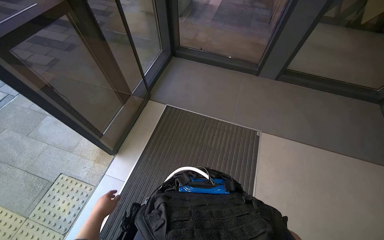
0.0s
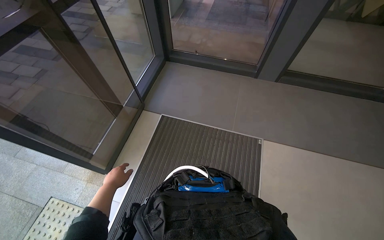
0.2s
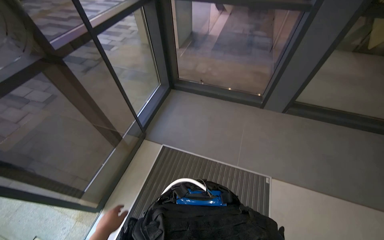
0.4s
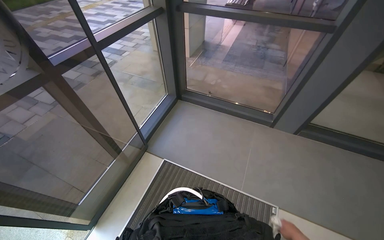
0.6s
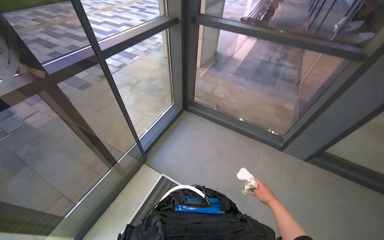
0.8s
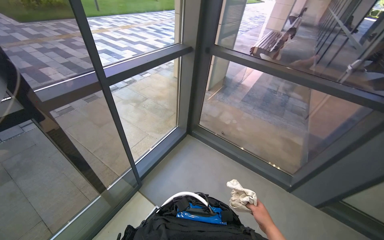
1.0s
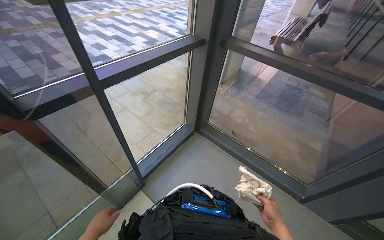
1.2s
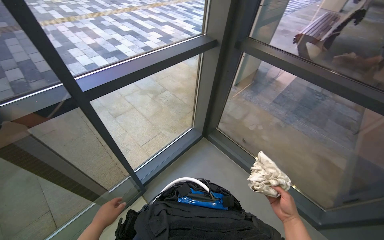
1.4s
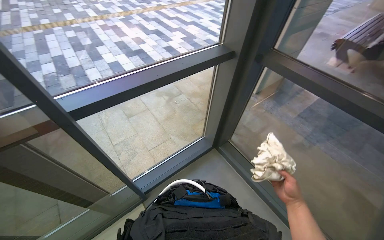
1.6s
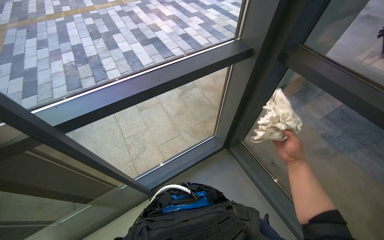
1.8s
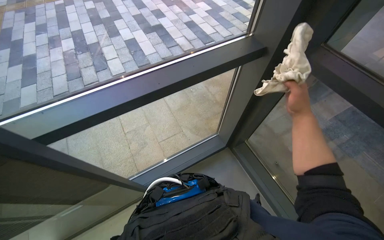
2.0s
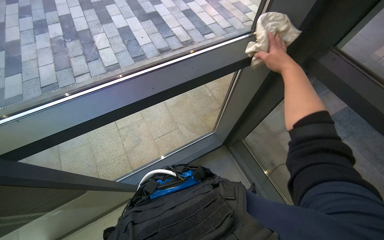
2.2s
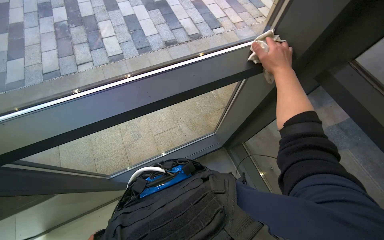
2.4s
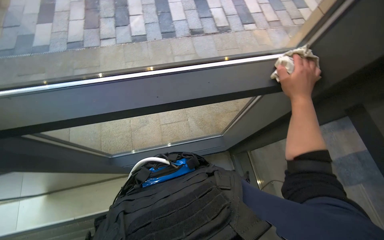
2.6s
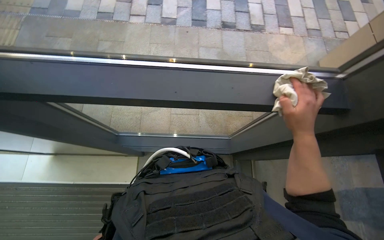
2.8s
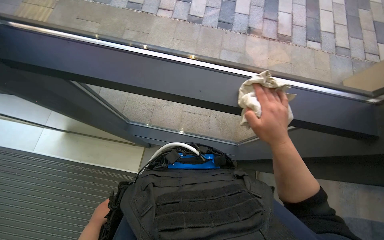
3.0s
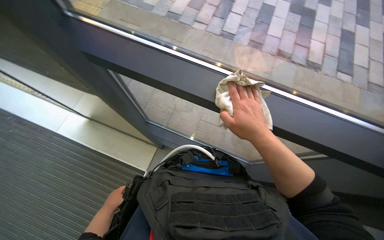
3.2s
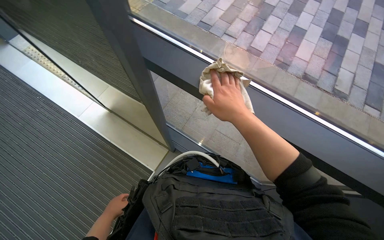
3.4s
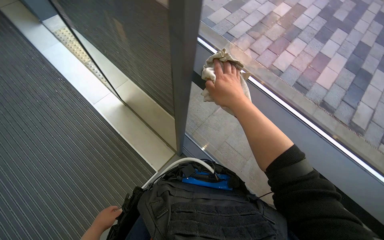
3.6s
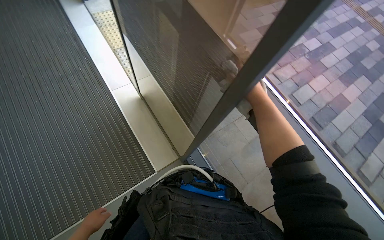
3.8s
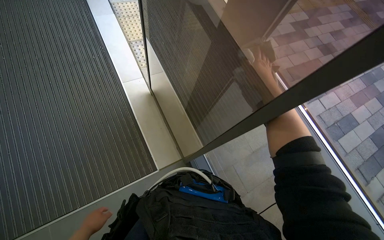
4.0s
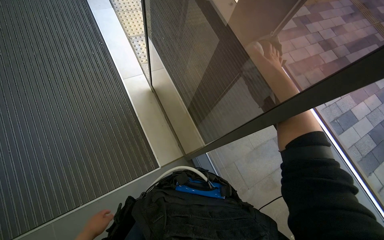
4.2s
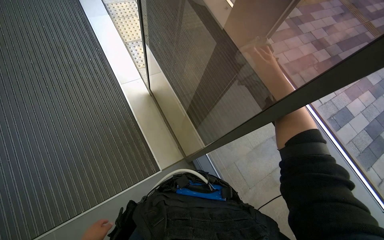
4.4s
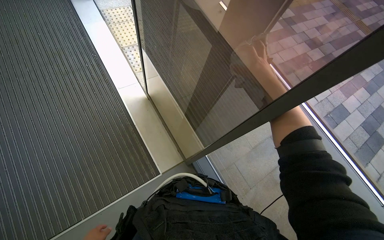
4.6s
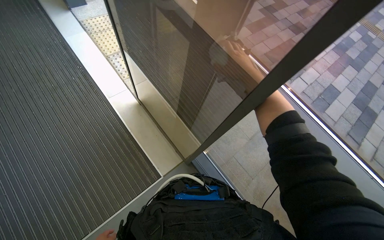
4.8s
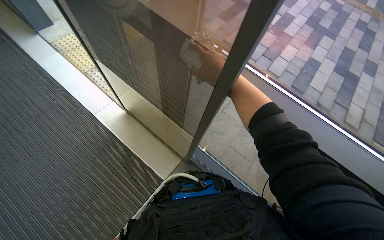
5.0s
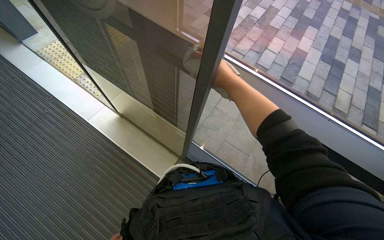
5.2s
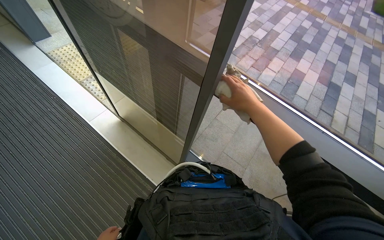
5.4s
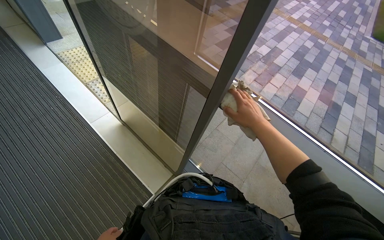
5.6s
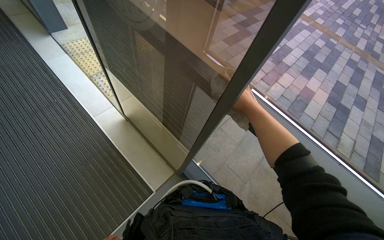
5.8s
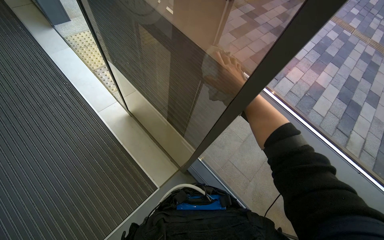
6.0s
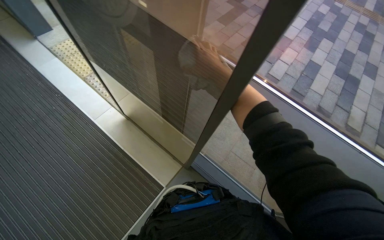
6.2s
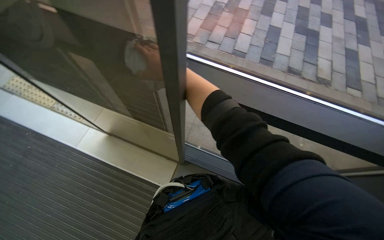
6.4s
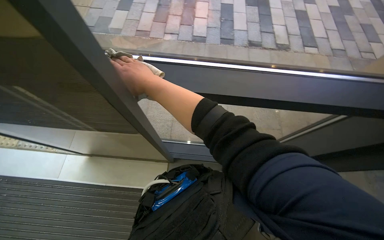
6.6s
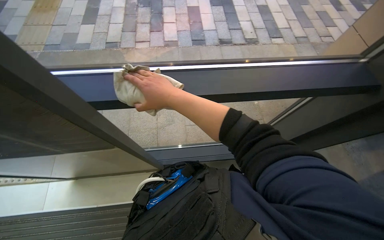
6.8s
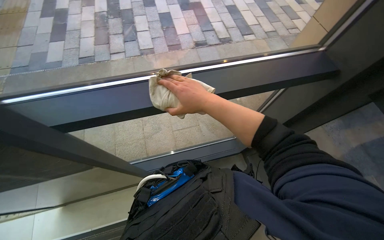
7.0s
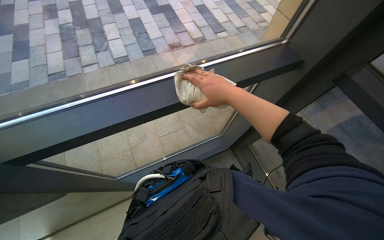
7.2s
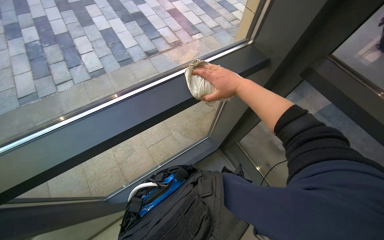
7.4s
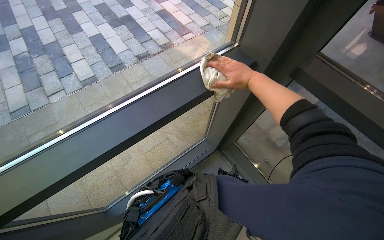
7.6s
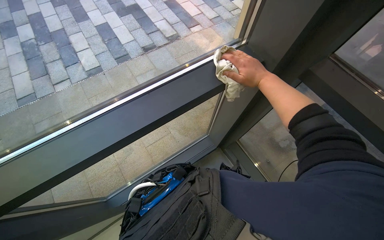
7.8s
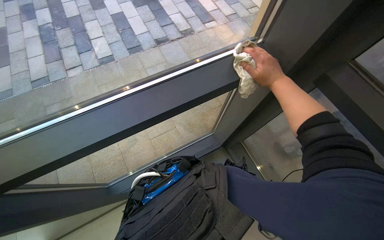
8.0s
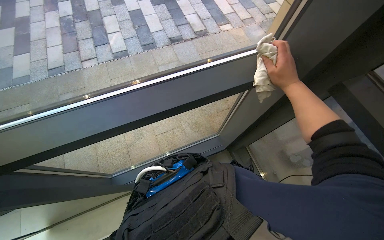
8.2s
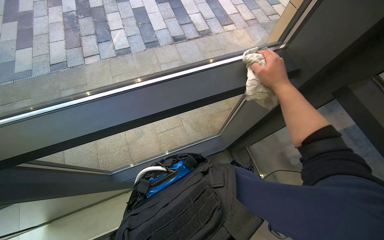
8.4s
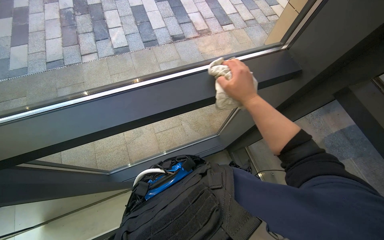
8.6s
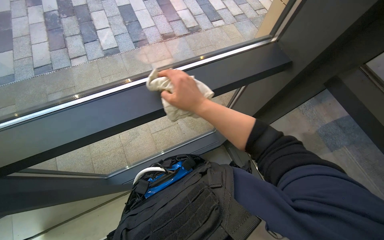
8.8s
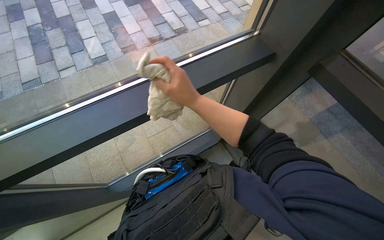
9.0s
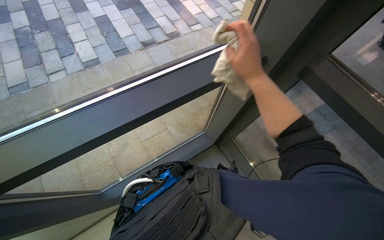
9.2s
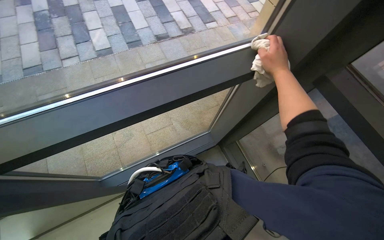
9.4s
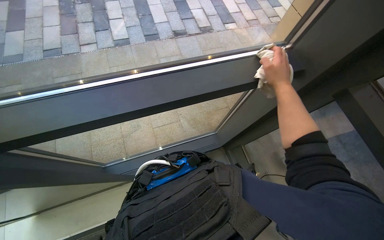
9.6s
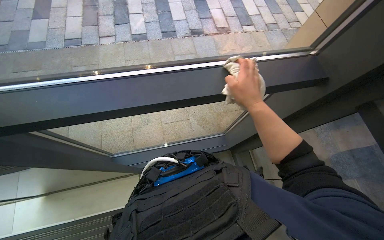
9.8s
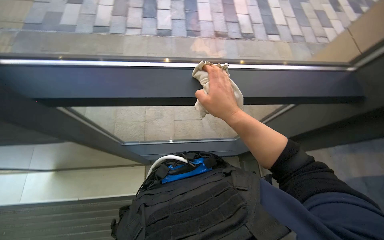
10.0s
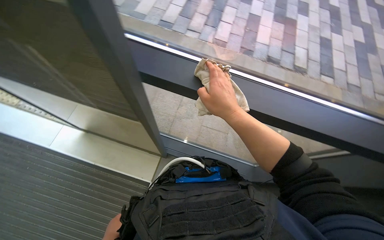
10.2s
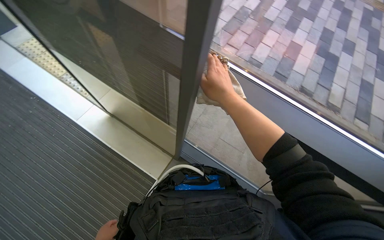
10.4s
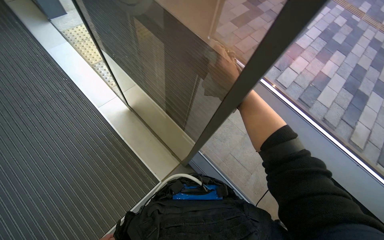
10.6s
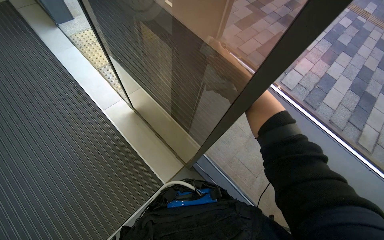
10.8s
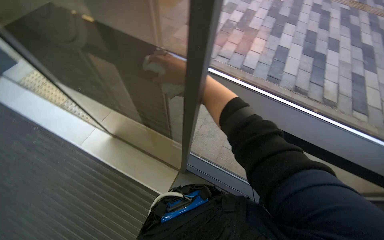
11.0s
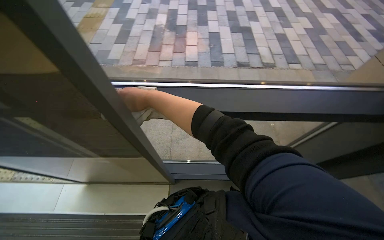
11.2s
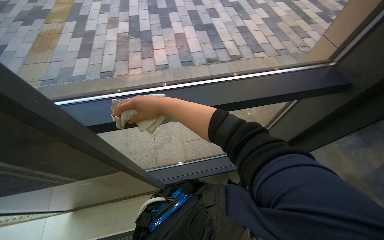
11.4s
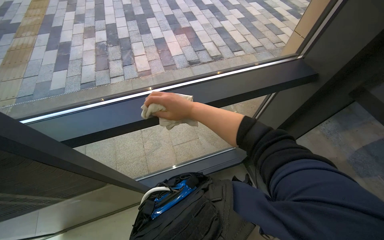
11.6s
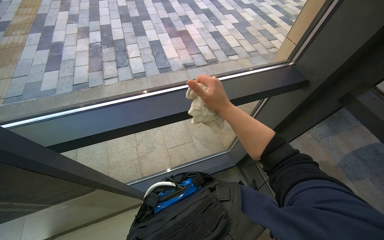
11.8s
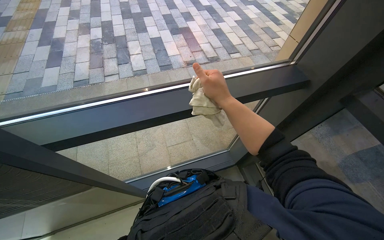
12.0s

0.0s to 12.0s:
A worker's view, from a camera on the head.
Job: cleaning windows.
The whole recording: Cleaning window frame. The worker dips a cloth into a bucket and wipes the window frame.
0.0s to 1.6s: The camera is carried some 1.5 m. The wearer looks about 35 degrees further to the left.
1.6s to 3.0s: The wearer looks some 45 degrees further to the left. The view tips downward by roughly 20 degrees.
3.0s to 4.4s: Everything in view rotates about 50 degrees clockwise.
6.0s to 7.6s: The head turns to the right by about 85 degrees.
7.6s to 9.0s: The right hand is displaced to the left by some 25 cm.
9.0s to 10.4s: The head rotates some 65 degrees to the left.
10.4s to 12.0s: The head turns to the right by some 50 degrees.

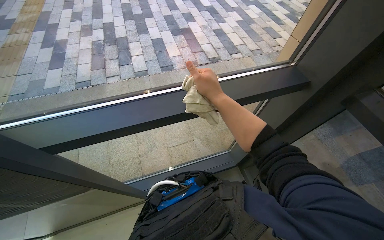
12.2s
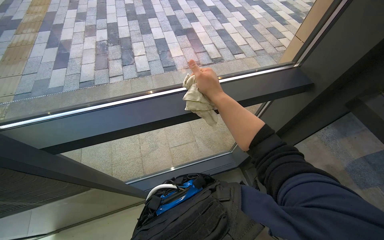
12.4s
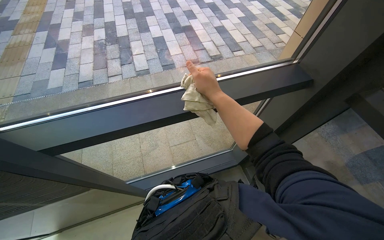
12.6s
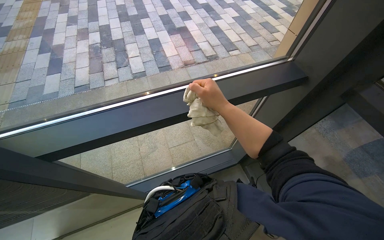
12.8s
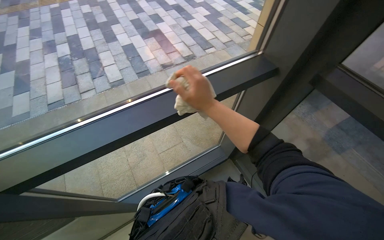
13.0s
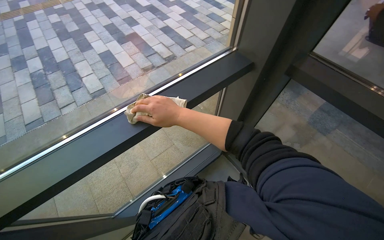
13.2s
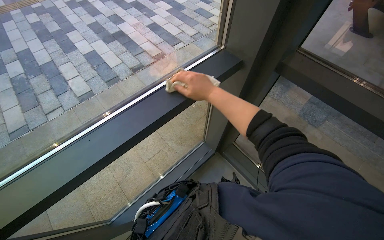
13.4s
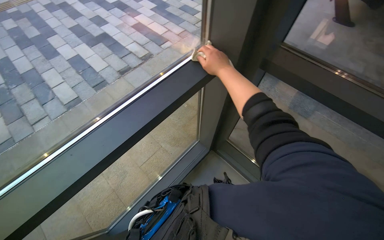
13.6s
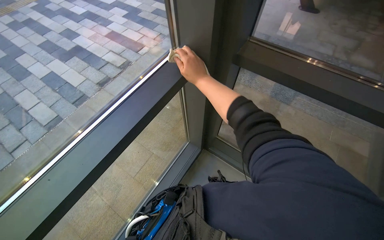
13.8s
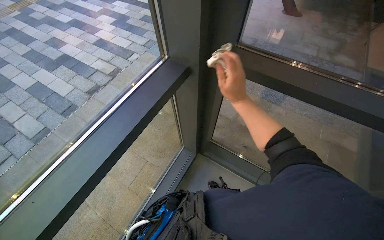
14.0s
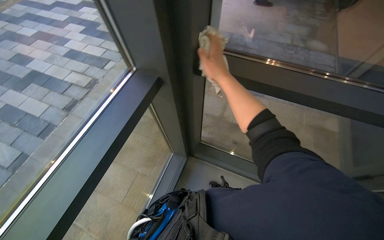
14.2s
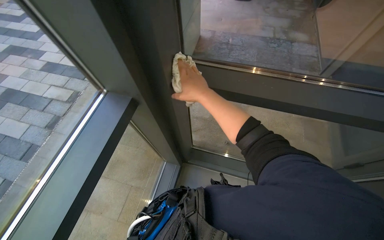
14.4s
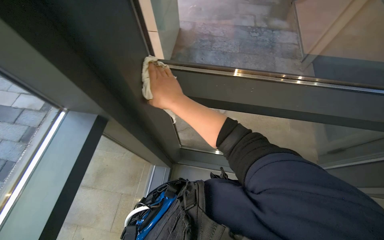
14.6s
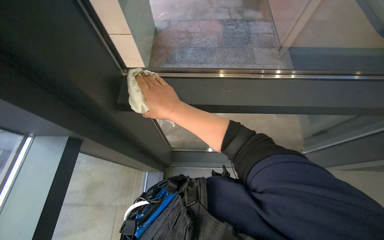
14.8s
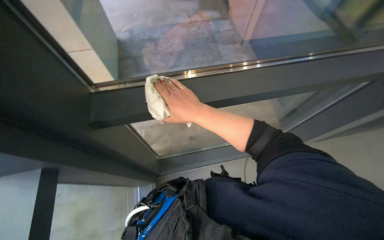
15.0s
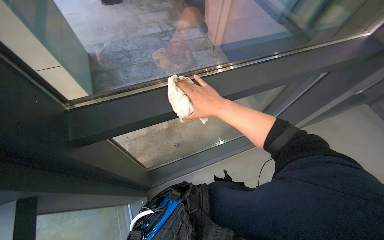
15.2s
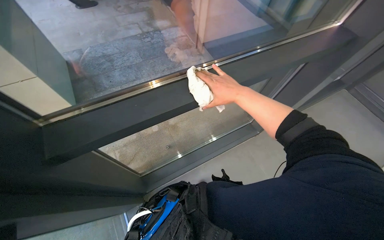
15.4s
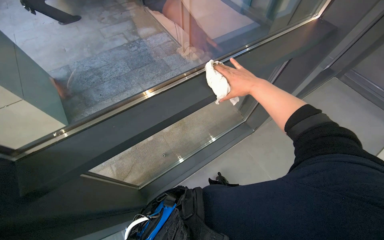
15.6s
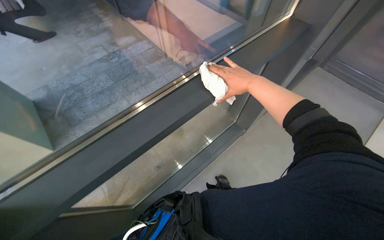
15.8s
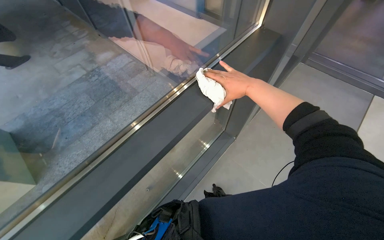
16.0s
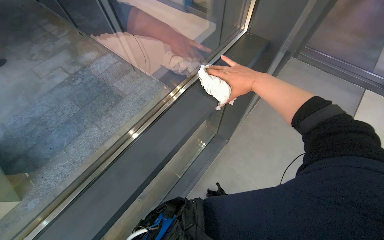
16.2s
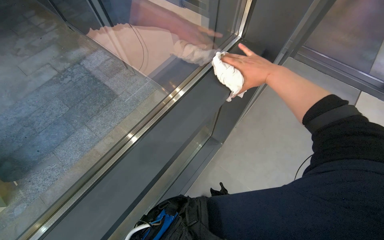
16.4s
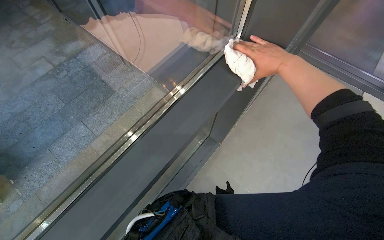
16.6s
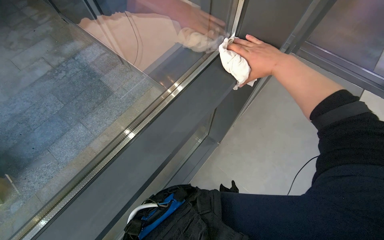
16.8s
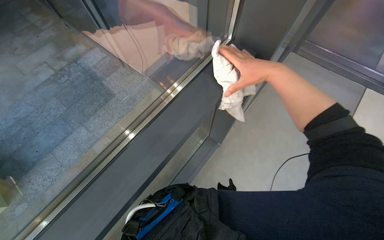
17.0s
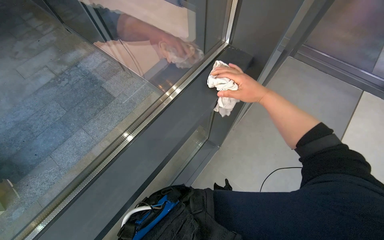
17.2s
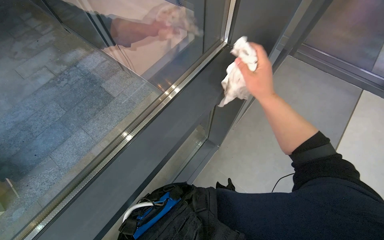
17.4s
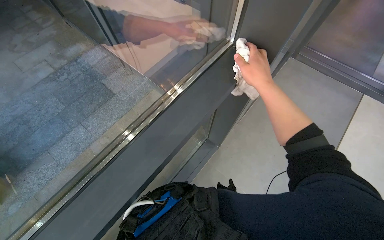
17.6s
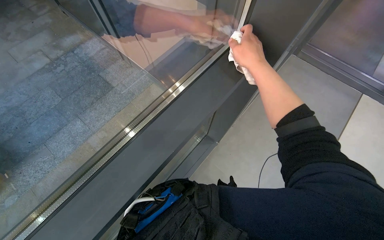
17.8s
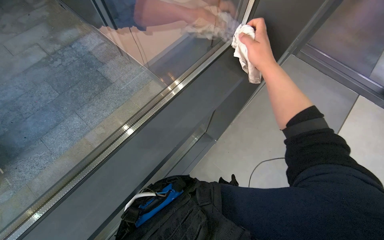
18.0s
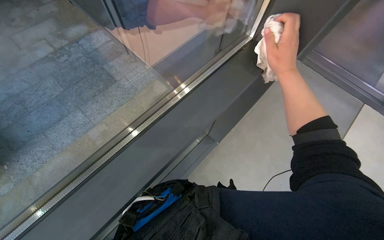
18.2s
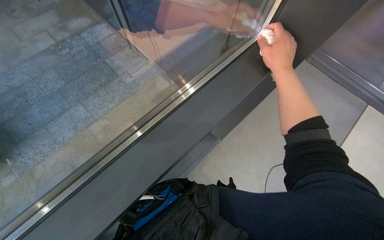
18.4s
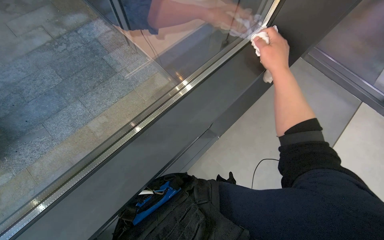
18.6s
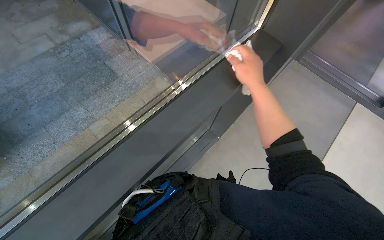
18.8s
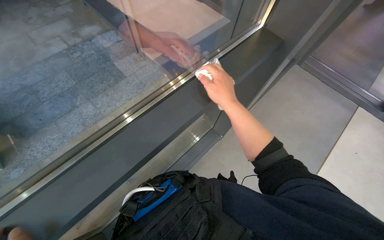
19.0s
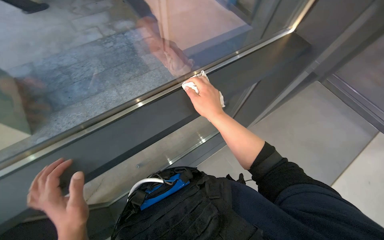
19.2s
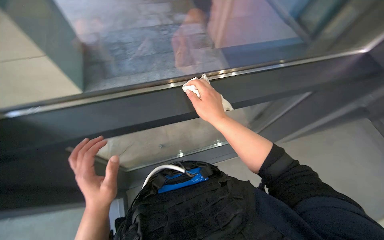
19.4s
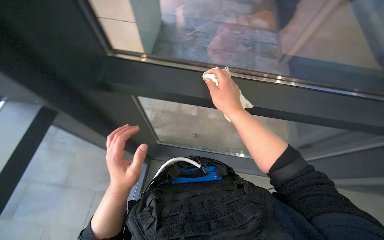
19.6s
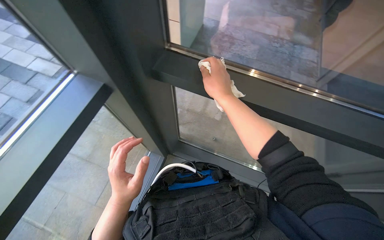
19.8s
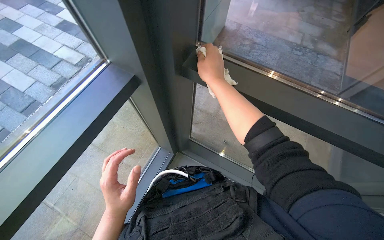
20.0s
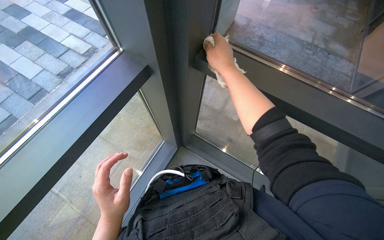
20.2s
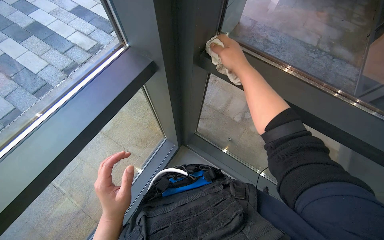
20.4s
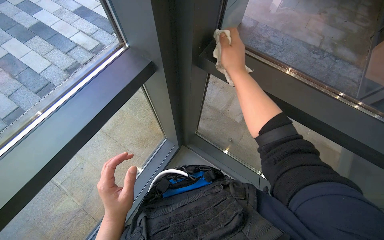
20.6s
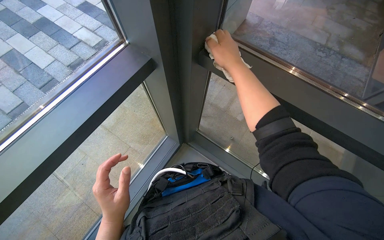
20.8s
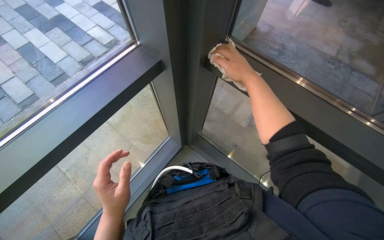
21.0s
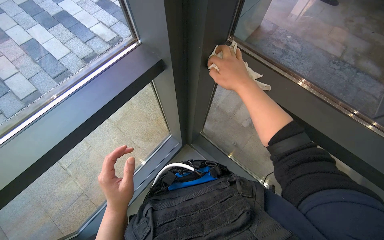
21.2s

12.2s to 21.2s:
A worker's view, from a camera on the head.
Job: cleaning windows.
The whole recording: Cleaning window frame. The worker dips a cloth into a bucket and wipes the window frame.
12.2s to 13.8s: The head rotates approximately 40 degrees to the right.
13.8s to 15.2s: The head rotates roughly 55 degrees to the right.
15.2s to 16.6s: The wearer's head swings roughly 35 degrees to the right. The right hand shifts some 50 cm to the right and up the picture.
18.2s to 19.8s: The wearer looks approximately 30 degrees further to the left.
